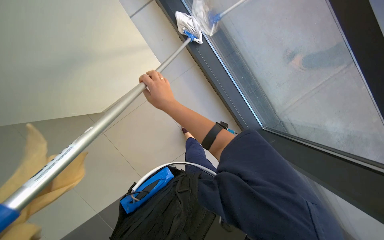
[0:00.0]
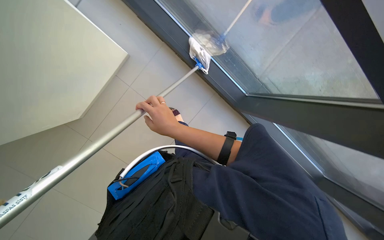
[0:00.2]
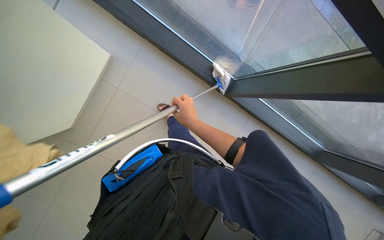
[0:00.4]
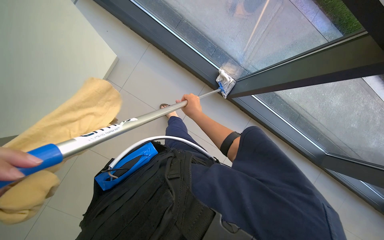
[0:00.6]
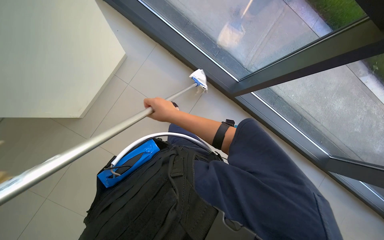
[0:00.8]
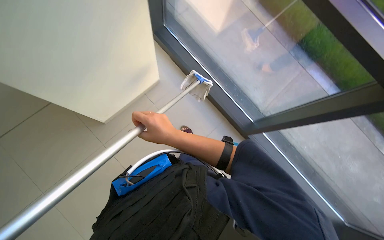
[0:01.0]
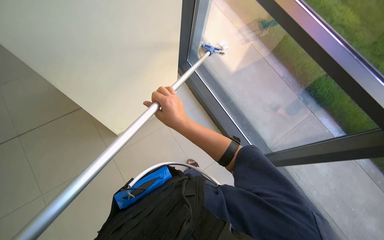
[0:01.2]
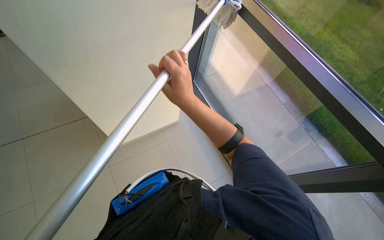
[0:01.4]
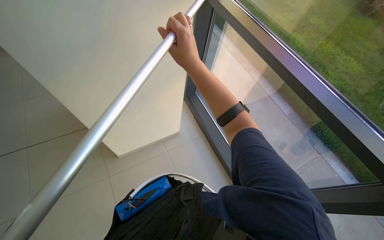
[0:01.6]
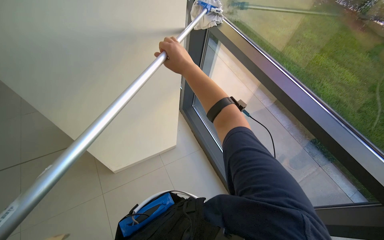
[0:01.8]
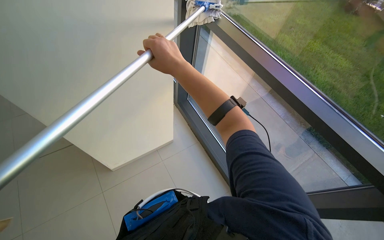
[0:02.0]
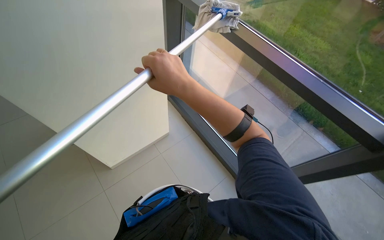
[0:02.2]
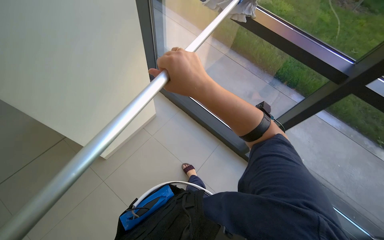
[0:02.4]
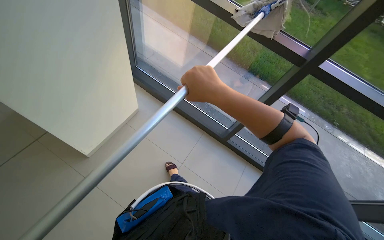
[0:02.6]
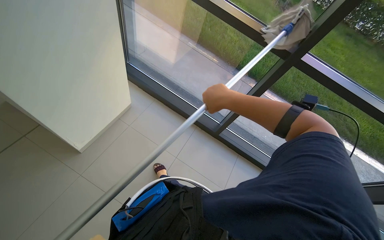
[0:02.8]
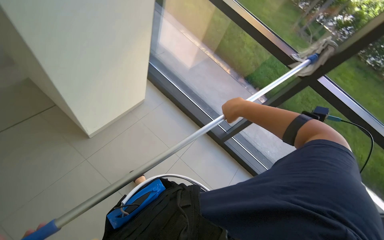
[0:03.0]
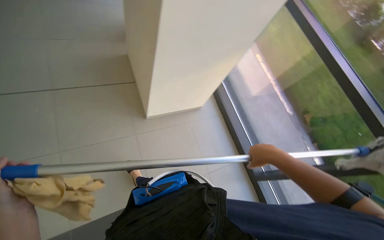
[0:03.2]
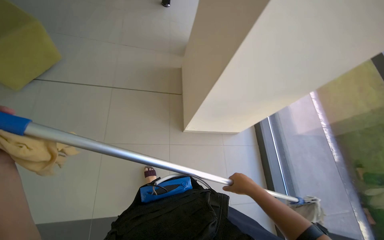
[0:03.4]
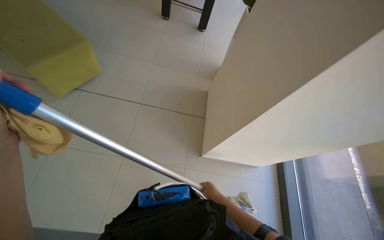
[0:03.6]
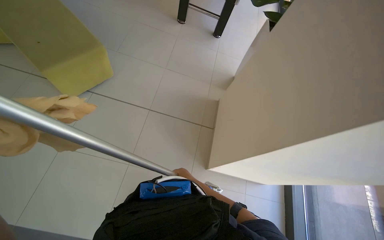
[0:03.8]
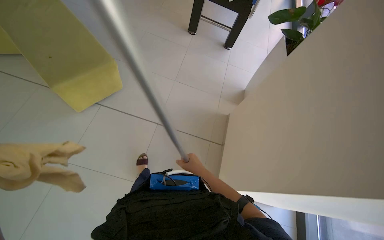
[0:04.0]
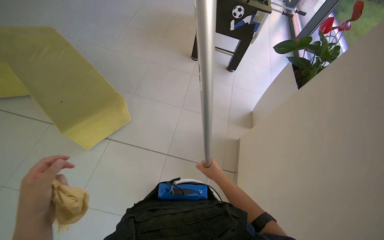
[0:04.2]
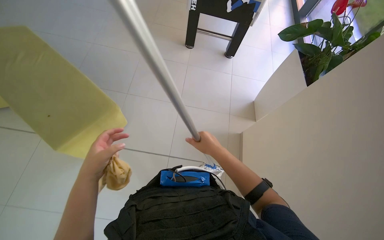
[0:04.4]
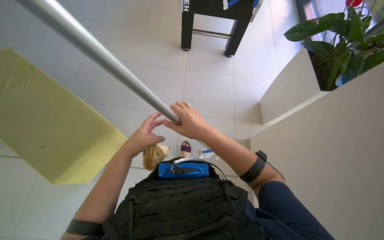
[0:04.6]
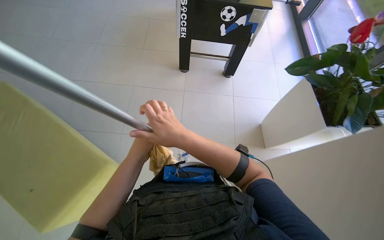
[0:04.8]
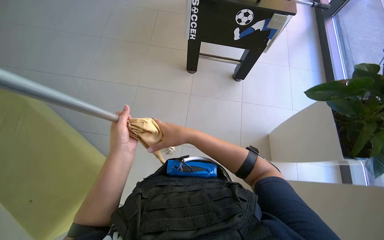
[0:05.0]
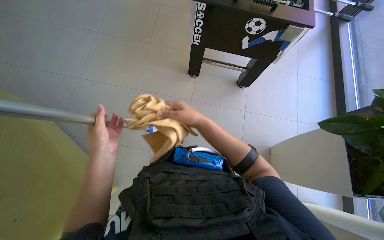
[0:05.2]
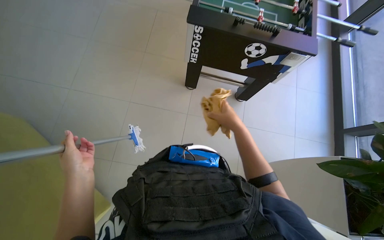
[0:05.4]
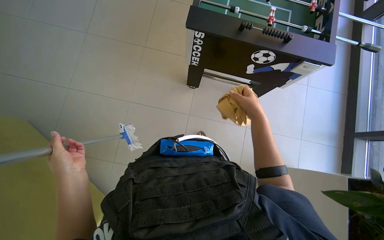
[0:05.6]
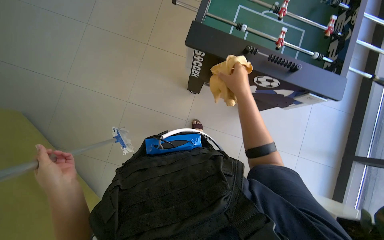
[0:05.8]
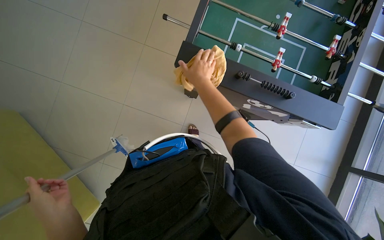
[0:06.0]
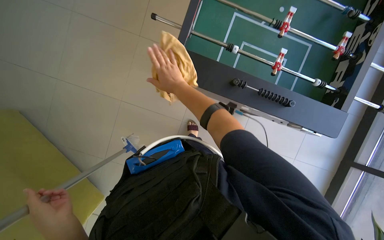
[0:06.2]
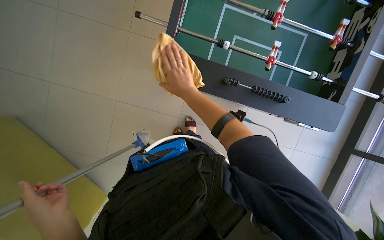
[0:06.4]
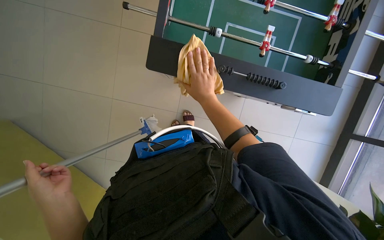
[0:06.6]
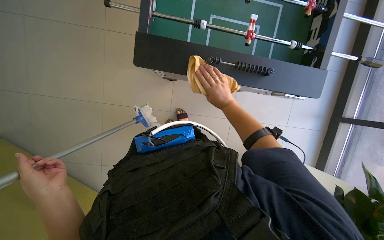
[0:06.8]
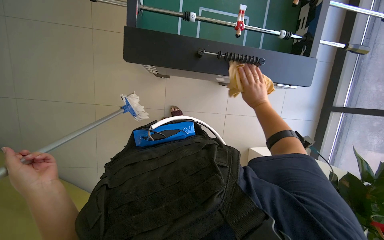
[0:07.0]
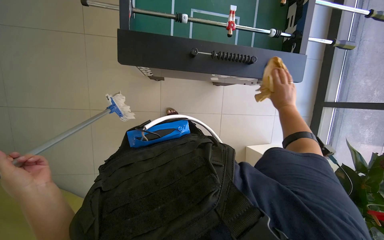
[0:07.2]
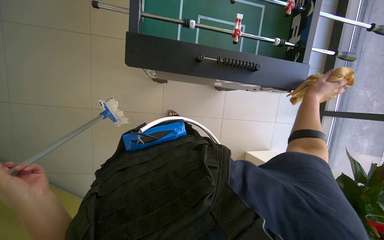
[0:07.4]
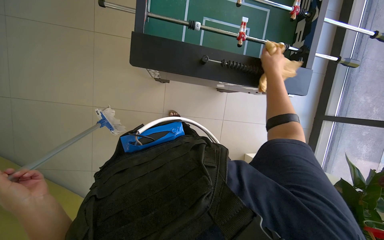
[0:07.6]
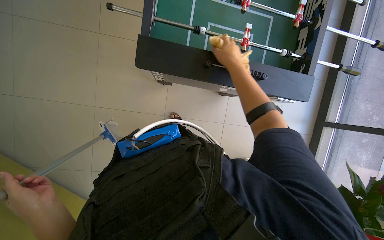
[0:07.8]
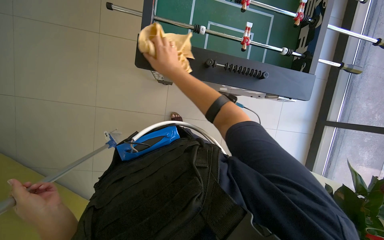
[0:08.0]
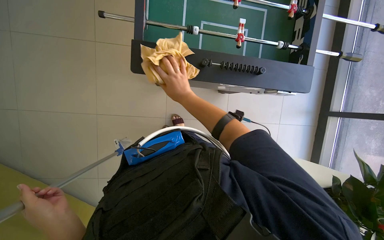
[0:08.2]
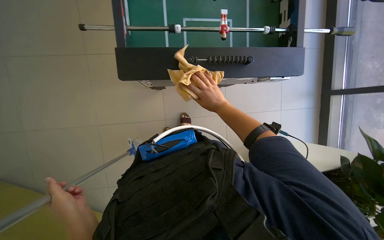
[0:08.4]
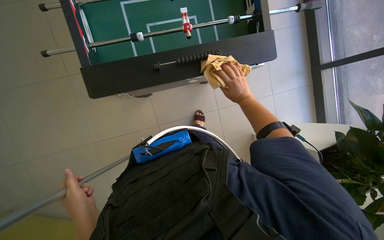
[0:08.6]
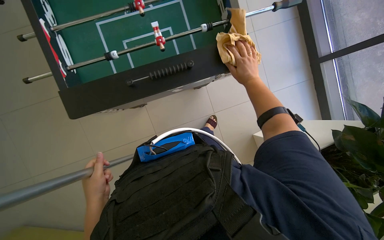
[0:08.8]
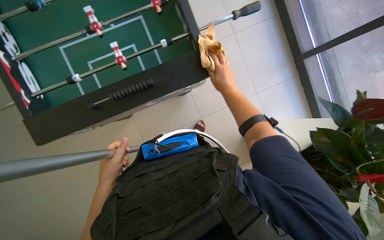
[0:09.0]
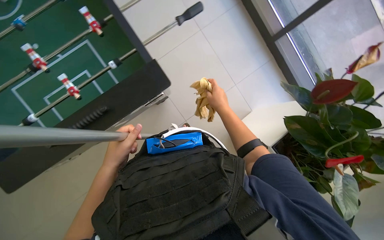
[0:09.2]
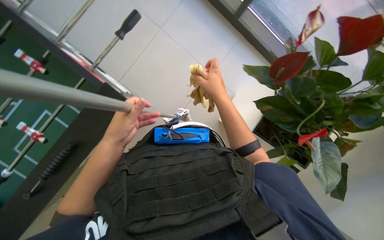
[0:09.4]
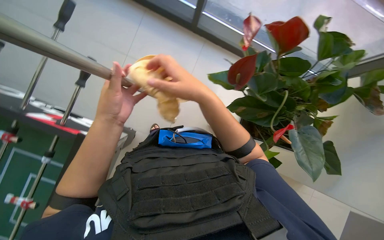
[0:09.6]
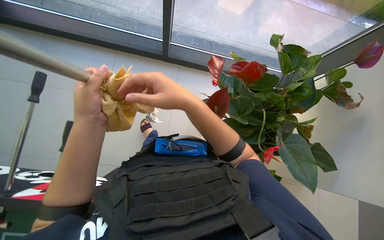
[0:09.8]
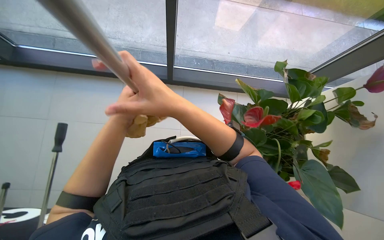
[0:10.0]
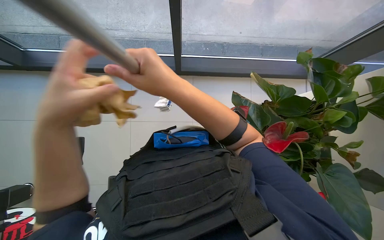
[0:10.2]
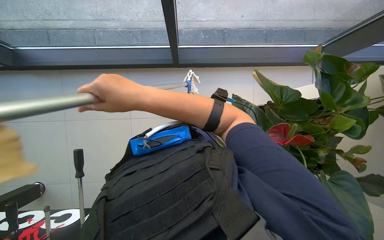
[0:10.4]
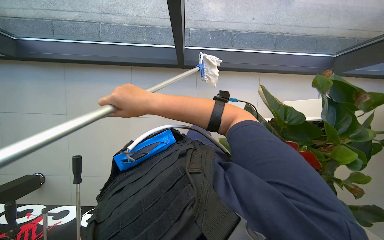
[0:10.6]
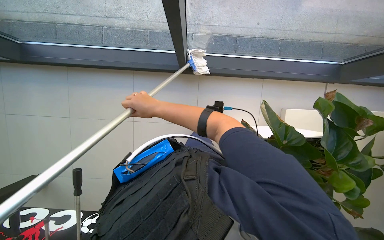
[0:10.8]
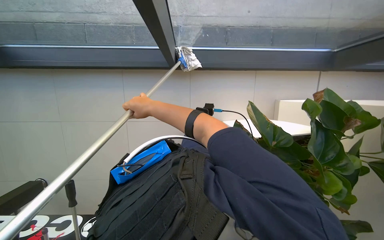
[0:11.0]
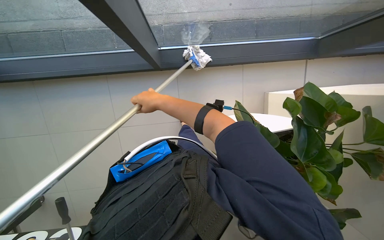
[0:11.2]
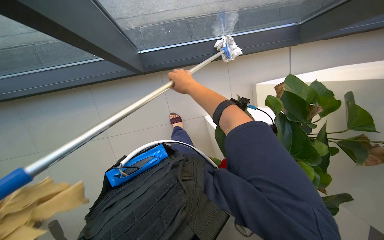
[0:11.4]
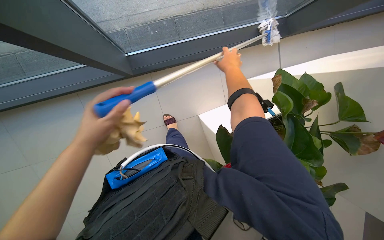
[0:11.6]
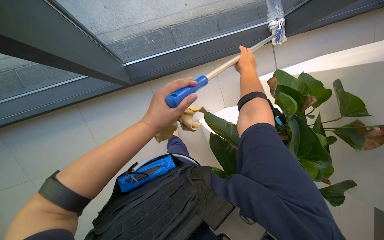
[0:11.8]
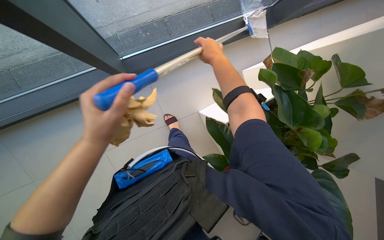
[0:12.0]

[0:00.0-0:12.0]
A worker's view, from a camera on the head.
Job: cleaning windows.
The whole recording: Cleaning large windows. The worker prepares the cleaning pole and cloth, then cleans the large windows and frames.
0:00.0 to 0:01.6: The view tilts some 20 degrees upward.
0:01.6 to 0:03.0: The head turns to the right by some 30 degrees. The right hand heads to the right and down the picture, covering roughly 35 cm.
0:03.0 to 0:04.4: The head turns to the left by approximately 50 degrees. The camera pitches upward, by roughly 15 degrees.
0:04.4 to 0:06.0: The wearer moves approximately 1 m.
0:06.0 to 0:07.6: The right hand goes some 40 cm to the right.
0:07.6 to 0:09.0: The scene turns about 30 degrees counterclockwise in the picture.
0:09.0 to 0:10.4: The wearer moves roughly 70 cm. The scene rotates counterclockwise by about 65 degrees.
0:10.4 to 0:12.0: The right hand travels to the right, up the picture and farther from the camera by roughly 40 cm.

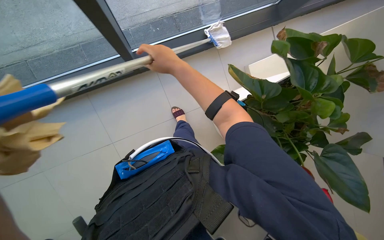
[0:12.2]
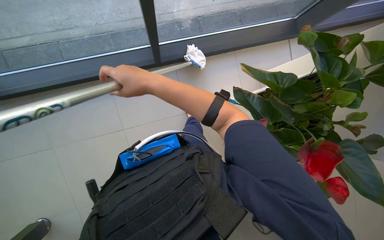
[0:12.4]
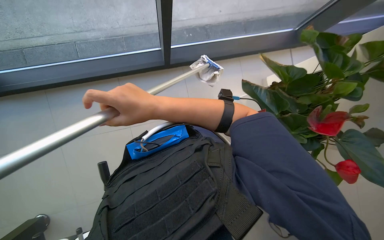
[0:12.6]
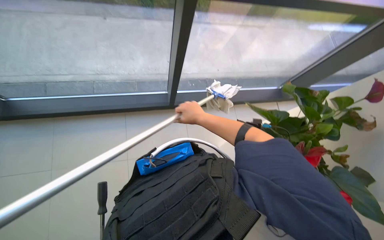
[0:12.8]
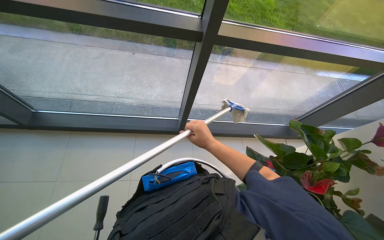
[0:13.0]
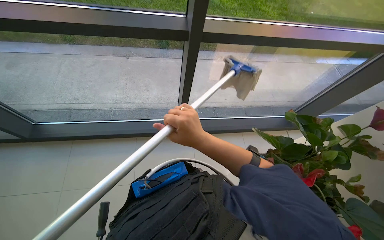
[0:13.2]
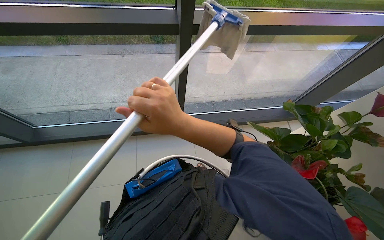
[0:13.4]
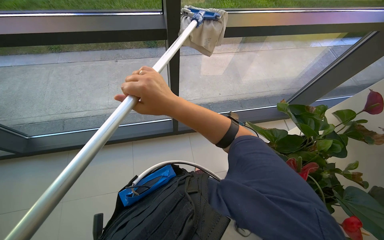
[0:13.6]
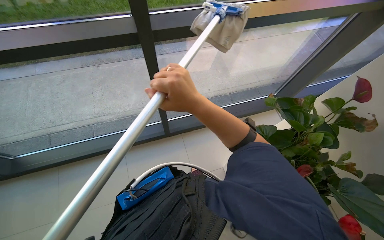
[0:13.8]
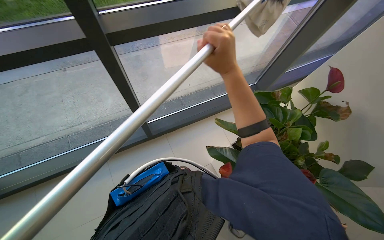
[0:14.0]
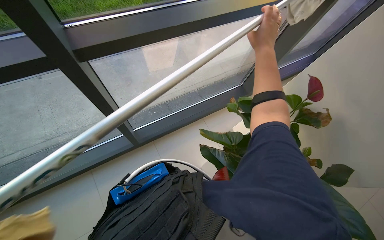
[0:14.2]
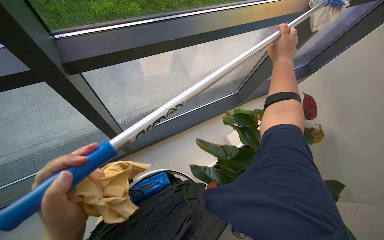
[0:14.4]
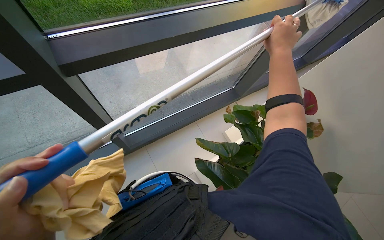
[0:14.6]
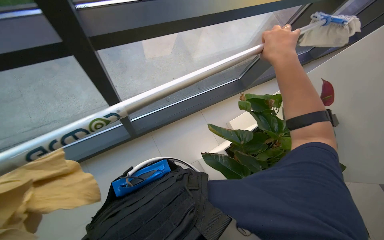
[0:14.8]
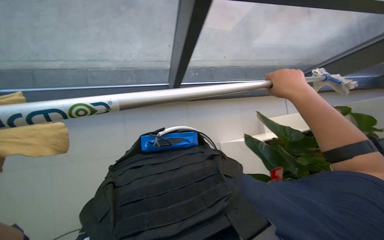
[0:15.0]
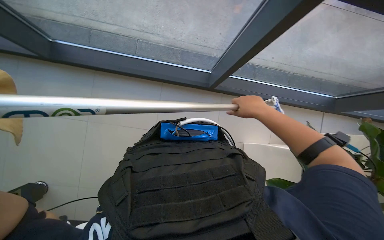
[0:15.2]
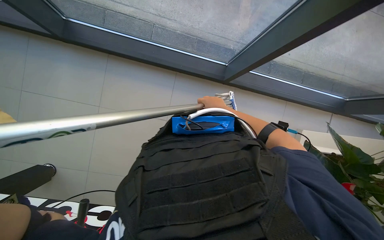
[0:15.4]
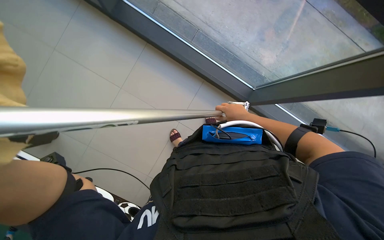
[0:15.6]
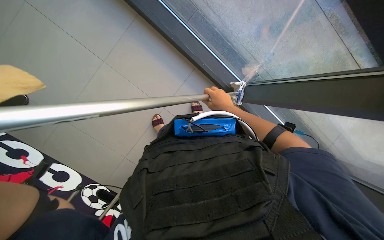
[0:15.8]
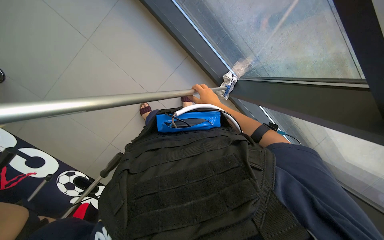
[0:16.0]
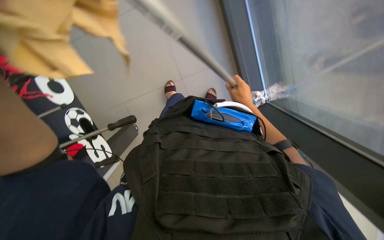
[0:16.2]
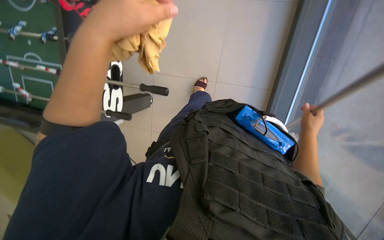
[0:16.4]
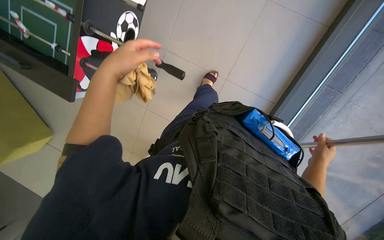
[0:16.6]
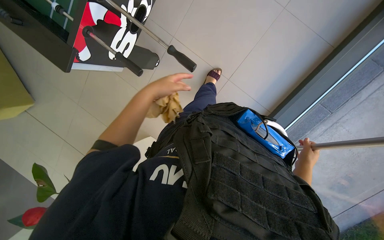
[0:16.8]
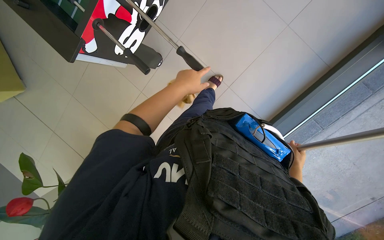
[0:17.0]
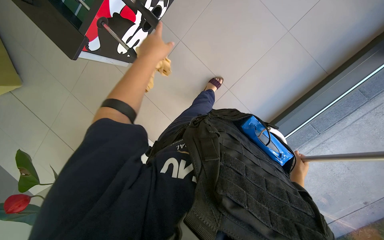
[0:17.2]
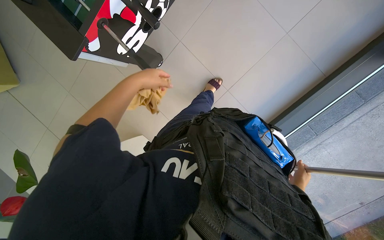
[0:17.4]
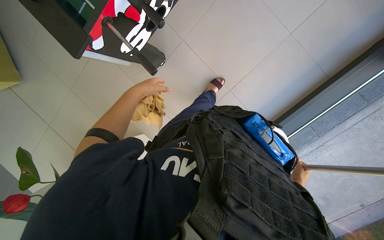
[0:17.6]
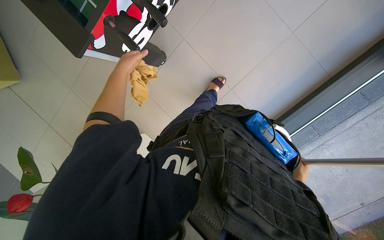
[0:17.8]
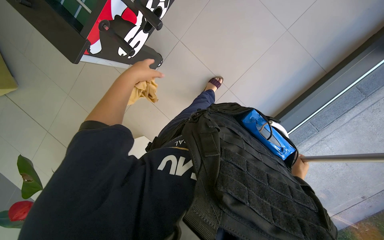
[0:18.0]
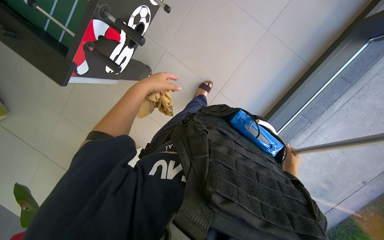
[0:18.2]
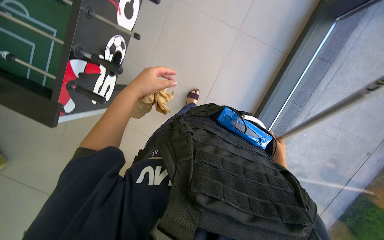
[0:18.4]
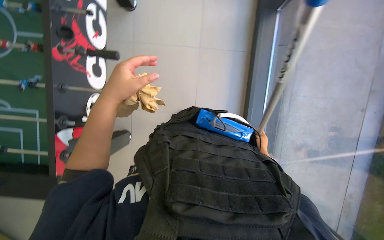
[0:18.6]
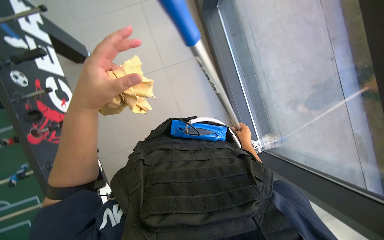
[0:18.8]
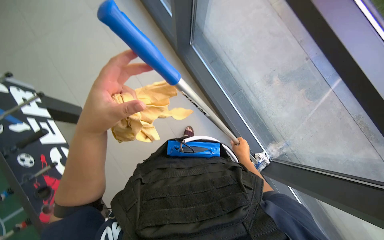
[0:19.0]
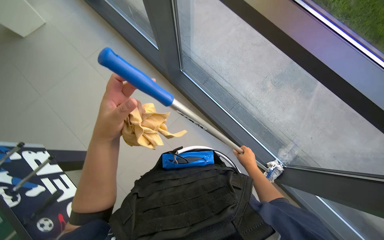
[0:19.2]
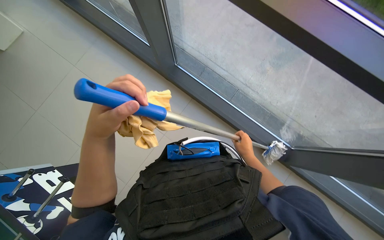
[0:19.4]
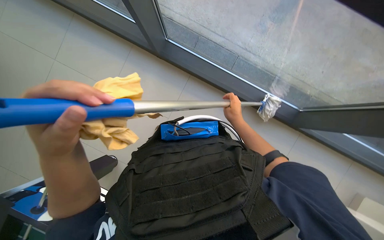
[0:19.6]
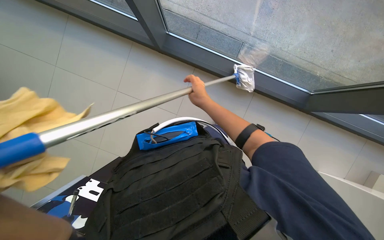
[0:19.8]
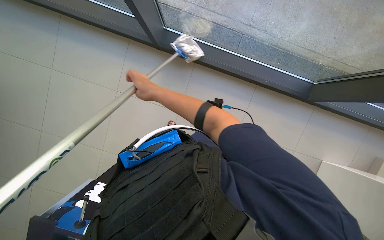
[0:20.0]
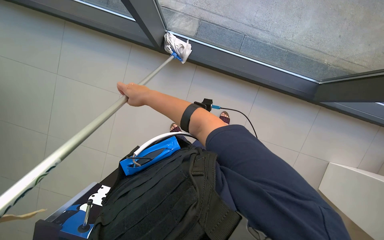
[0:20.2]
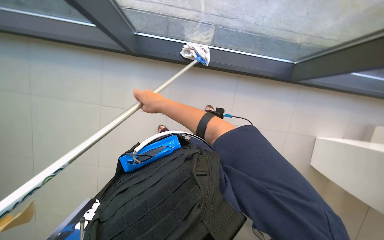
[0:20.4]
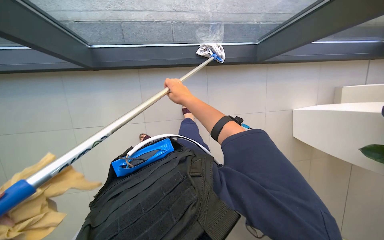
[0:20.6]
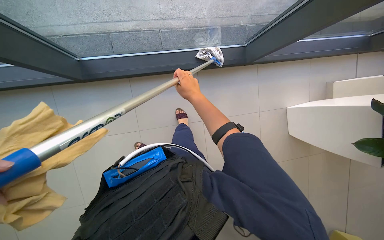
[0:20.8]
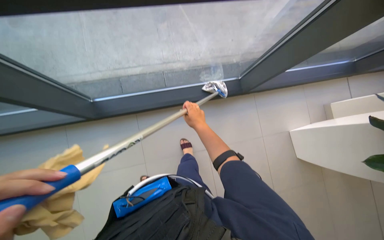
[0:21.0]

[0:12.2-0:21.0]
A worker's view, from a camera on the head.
Job: cleaning windows.
The whole recording: Cleaning large windows. The worker prepares the cleaning pole and cloth, then cleans the large windows and frames.
0:12.2 to 0:13.6: The wearer looks approximately 25 degrees further upward.
0:13.6 to 0:15.2: The wearer's head swings some 35 degrees to the left. The view tips downward by some 15 degrees.
0:15.2 to 0:16.6: The scene rotates clockwise by some 45 degrees.
0:16.6 to 0:18.0: Both hands move farther from the camera, approximately 10 cm. The left hand goes to the right and returns, some 15 cm each way.
0:18.0 to 0:19.6: The scene rotates counterclockwise by approximately 75 degrees.
0:19.6 to 0:21.0: Everything in view rotates some 25 degrees counterclockwise. The right hand shifts about 10 cm to the left.
